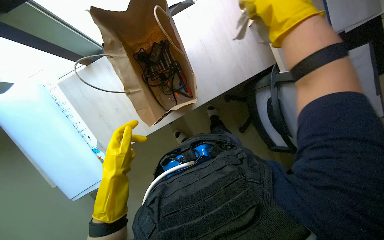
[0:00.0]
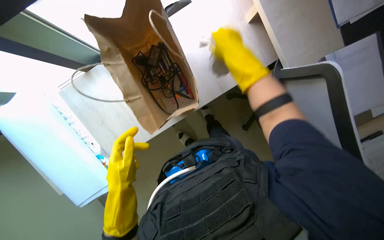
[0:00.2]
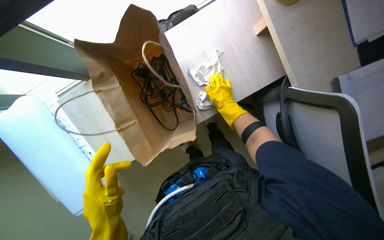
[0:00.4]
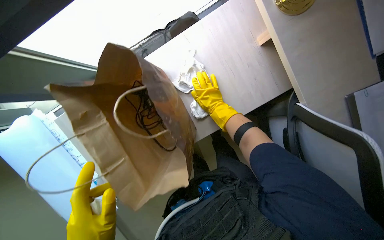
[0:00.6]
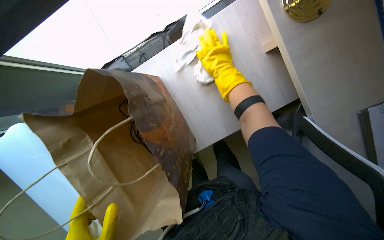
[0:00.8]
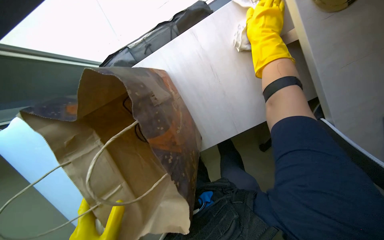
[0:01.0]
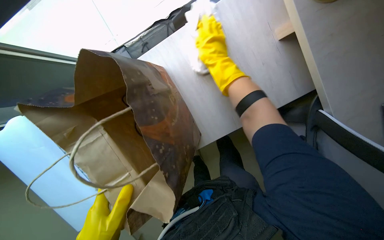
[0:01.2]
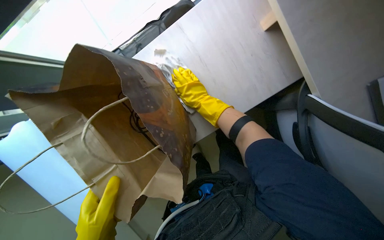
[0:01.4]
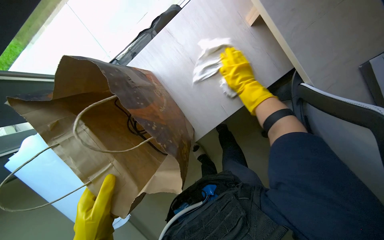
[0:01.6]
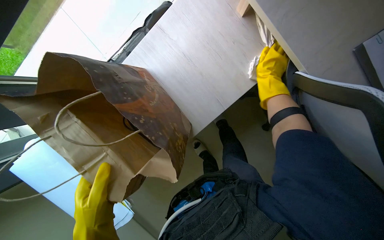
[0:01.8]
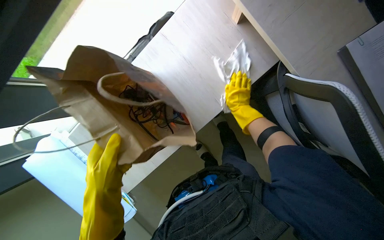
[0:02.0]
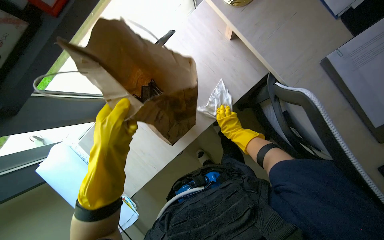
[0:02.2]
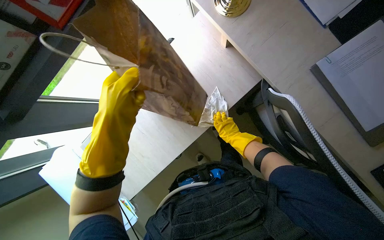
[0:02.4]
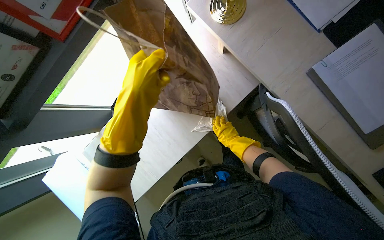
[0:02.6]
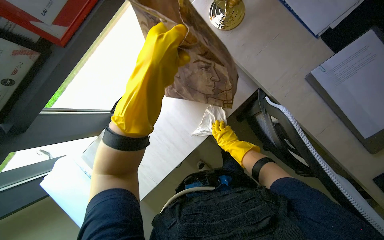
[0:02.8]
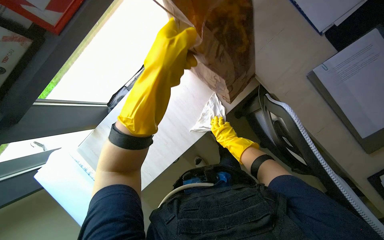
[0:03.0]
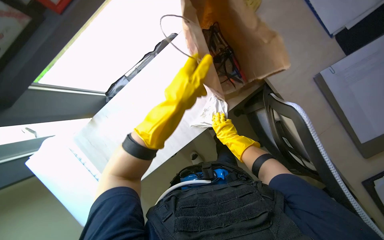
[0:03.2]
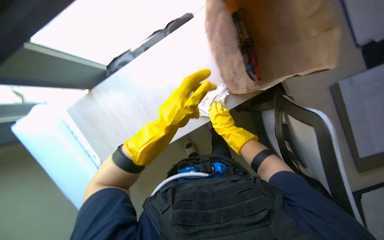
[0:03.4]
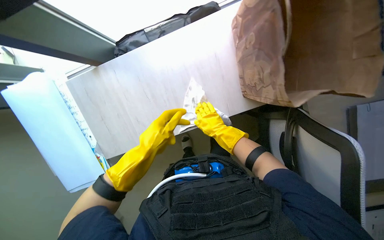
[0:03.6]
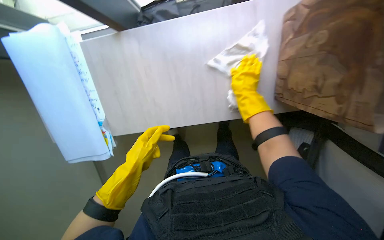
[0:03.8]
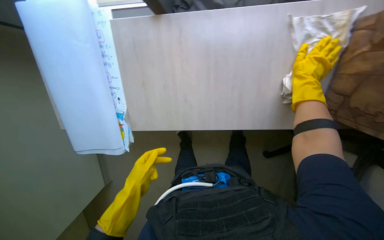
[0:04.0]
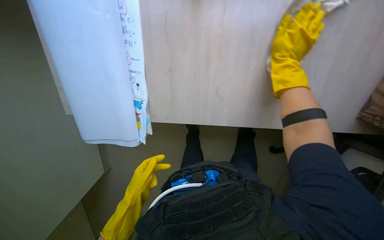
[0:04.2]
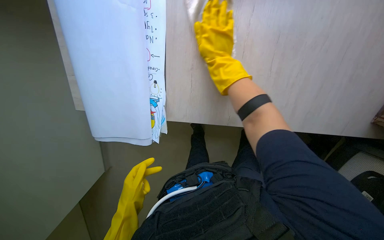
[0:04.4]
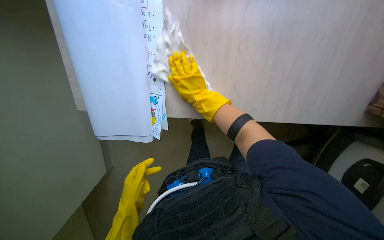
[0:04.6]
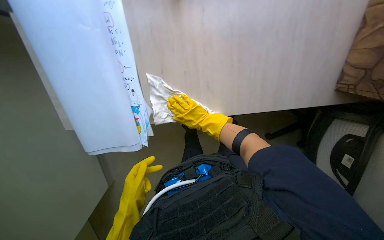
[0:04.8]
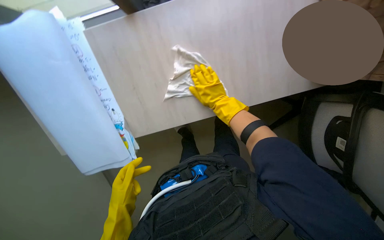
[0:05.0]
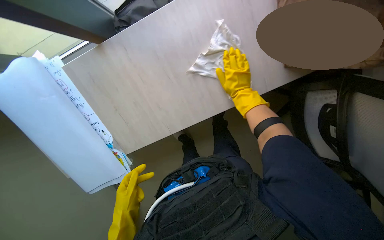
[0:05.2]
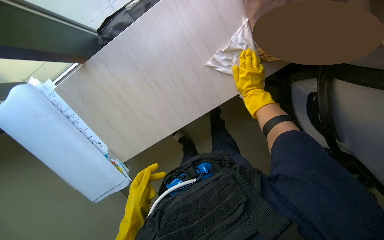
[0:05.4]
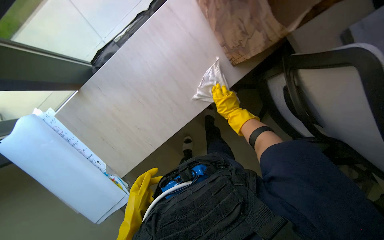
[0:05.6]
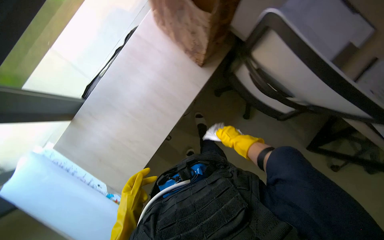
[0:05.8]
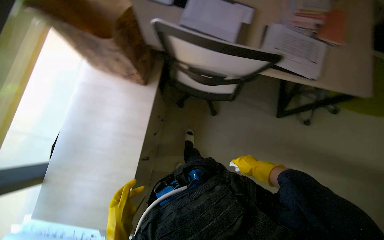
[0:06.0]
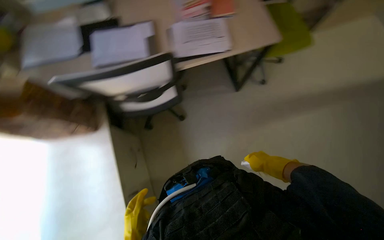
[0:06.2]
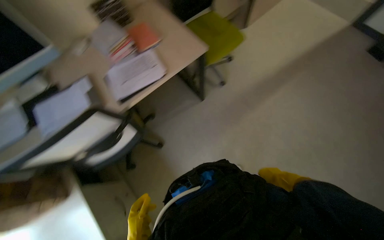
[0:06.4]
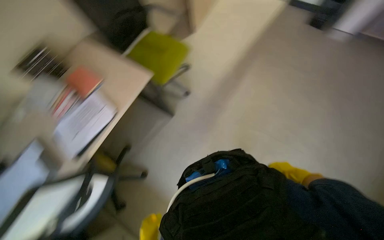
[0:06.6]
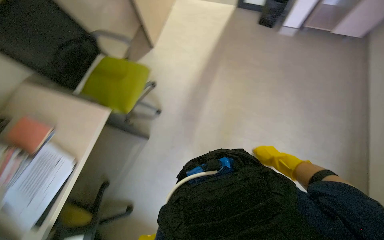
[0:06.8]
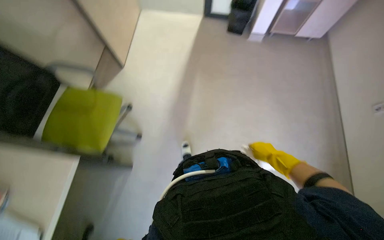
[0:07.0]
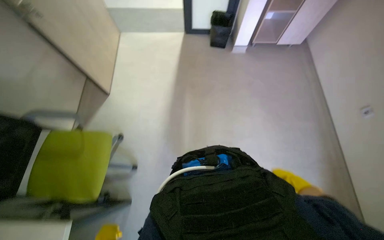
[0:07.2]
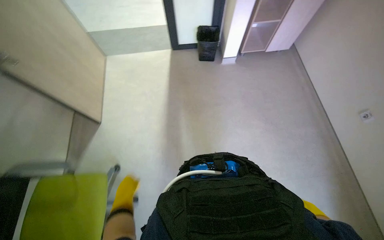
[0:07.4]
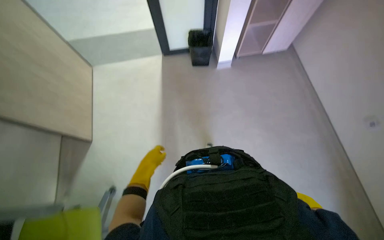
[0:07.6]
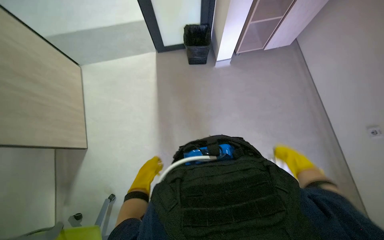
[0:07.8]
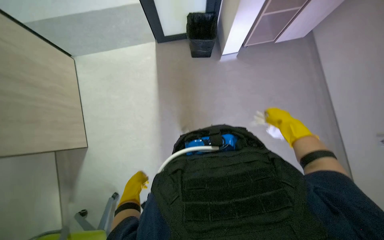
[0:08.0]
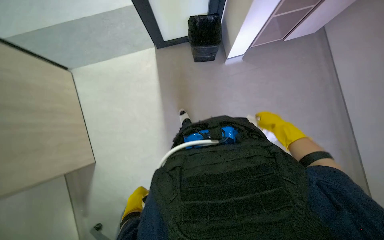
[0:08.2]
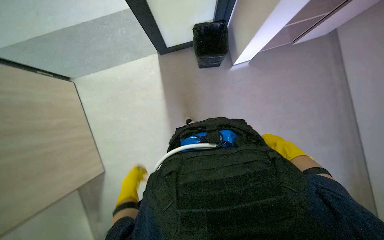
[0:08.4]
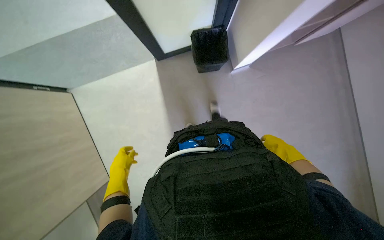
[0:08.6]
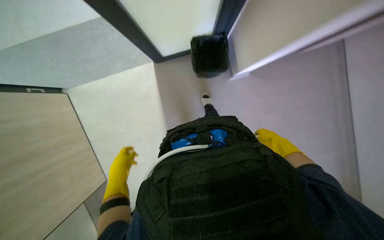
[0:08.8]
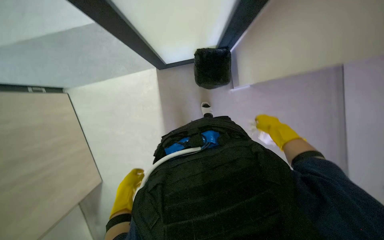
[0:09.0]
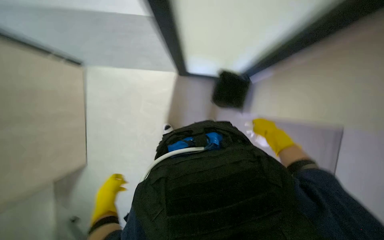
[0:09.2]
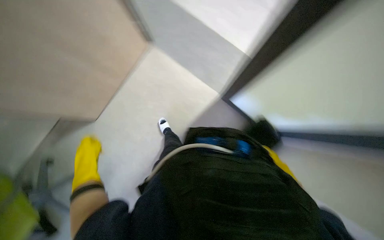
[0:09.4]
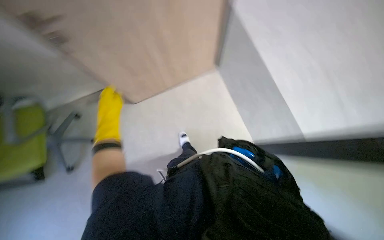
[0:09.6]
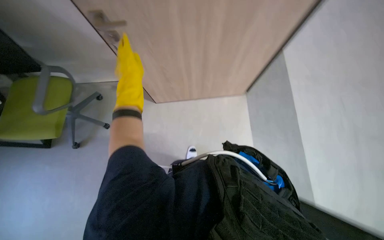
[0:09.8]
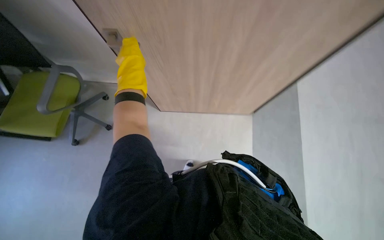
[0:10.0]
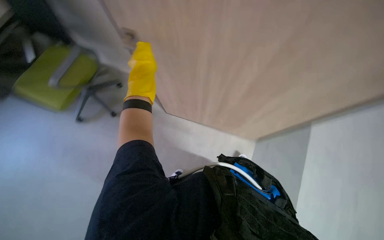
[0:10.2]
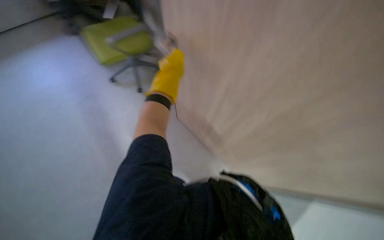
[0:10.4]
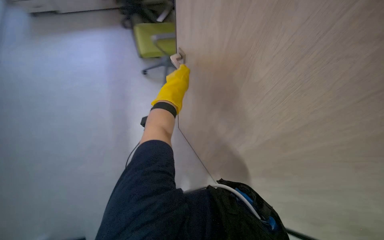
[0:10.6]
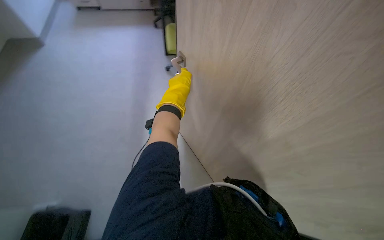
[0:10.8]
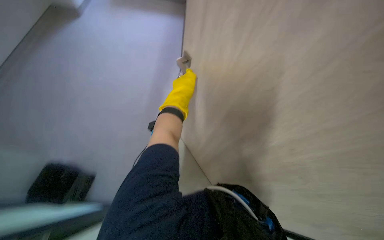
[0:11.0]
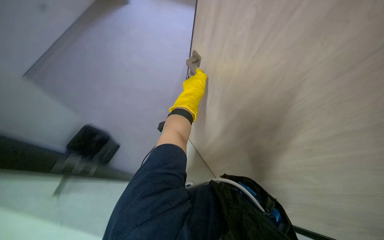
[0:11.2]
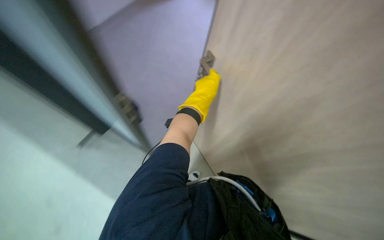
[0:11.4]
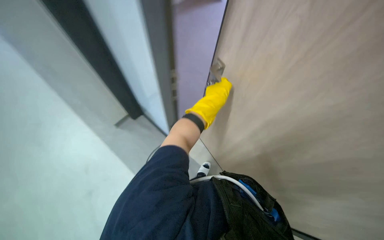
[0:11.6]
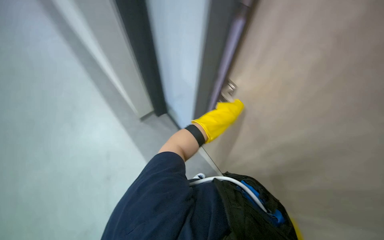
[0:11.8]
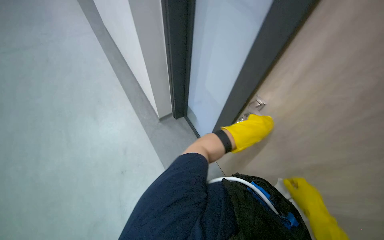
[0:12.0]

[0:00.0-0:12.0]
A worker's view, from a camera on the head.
Job: wiping surfaces.
The whole recording: Wiping office desk surface. The worker wipes the office desk surface, moving a keyboard, mouse, and bottle.
0:00.0 to 0:01.6: The right hand swings nearer and farther, some 35 cm each way, with 2 reversals.
0:01.6 to 0:03.0: The right hand shifts roughly 15 cm down the picture.
0:03.0 to 0:04.4: The wearer looks approximately 15 degrees further downward. Everything in view rotates about 30 degrees clockwise.
0:04.4 to 0:06.0: The camera is carried roughly 60 cm. The wearer looks approximately 25 degrees further upward. Everything in view rotates some 80 degrees counterclockwise.
0:06.0 to 0:07.6: The camera is carried some 1.5 m. The wearer's head swings some 110 degrees to the right.
0:07.6 to 0:09.0: The left hand shifts some 10 cm to the left; the right hand moves up and down the picture over about 15 cm, changing direction 2 times.
0:09.0 to 0:10.4: The view tilts approximately 15 degrees upward. Everything in view rotates about 50 degrees clockwise.
0:10.4 to 0:12.0: The wearer looks roughly 35 degrees further to the left. The left hand heads down the picture, covering about 15 cm.

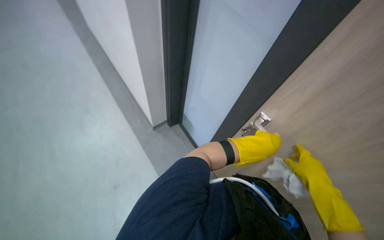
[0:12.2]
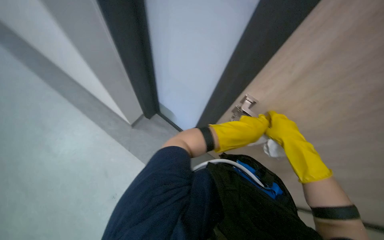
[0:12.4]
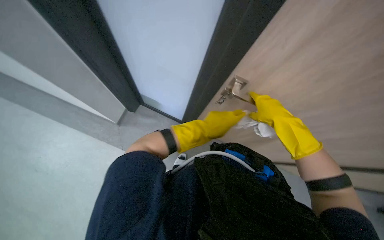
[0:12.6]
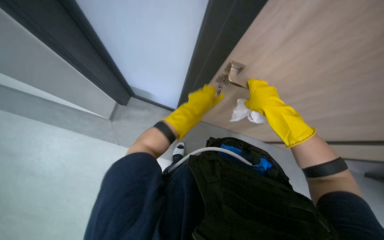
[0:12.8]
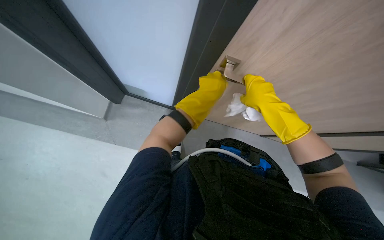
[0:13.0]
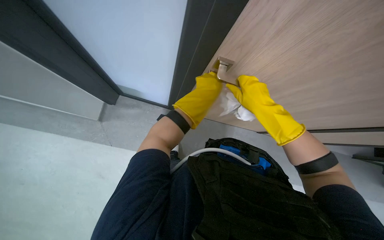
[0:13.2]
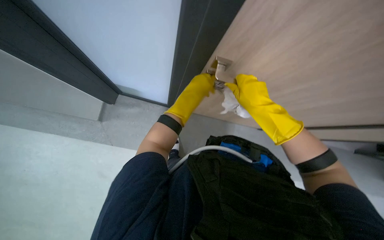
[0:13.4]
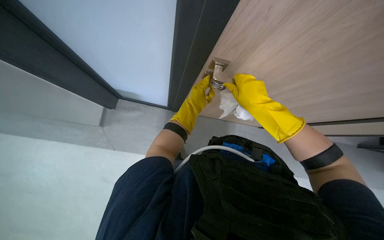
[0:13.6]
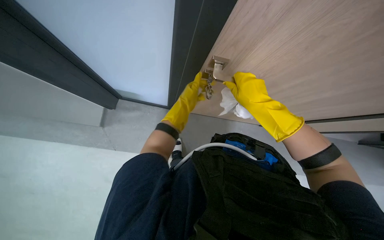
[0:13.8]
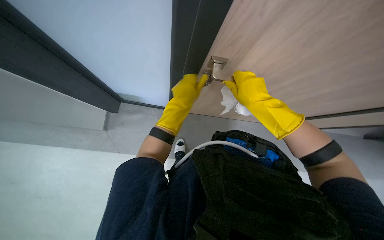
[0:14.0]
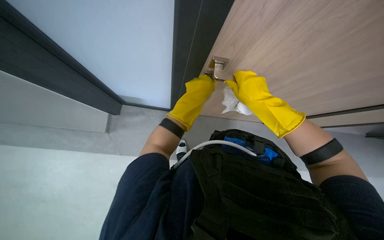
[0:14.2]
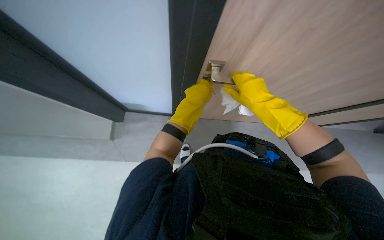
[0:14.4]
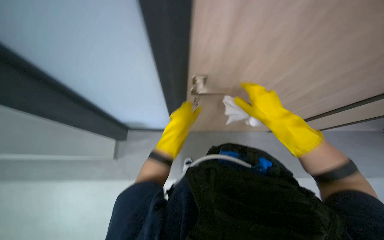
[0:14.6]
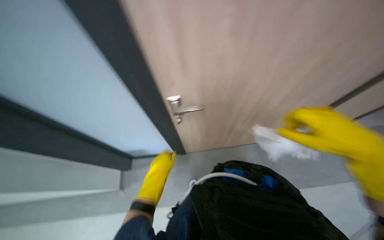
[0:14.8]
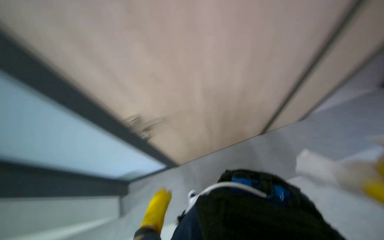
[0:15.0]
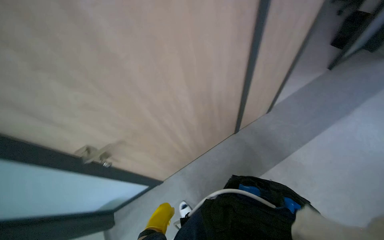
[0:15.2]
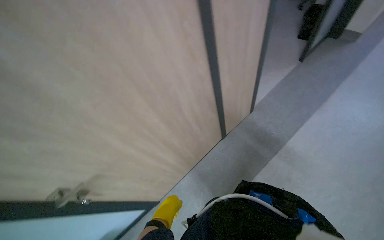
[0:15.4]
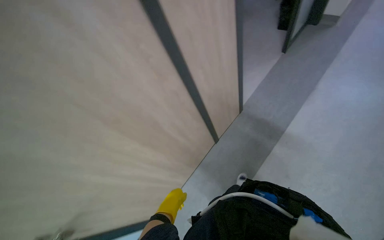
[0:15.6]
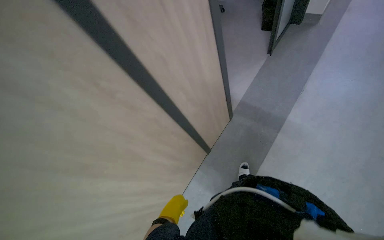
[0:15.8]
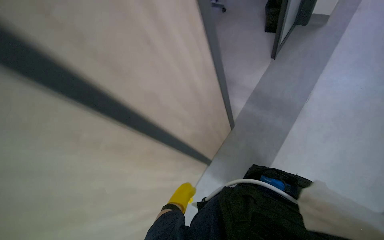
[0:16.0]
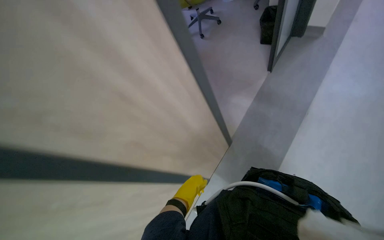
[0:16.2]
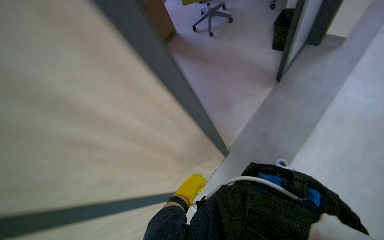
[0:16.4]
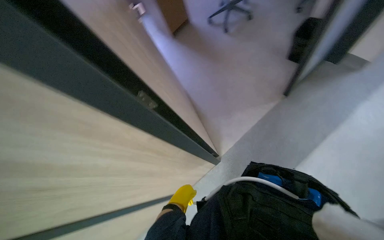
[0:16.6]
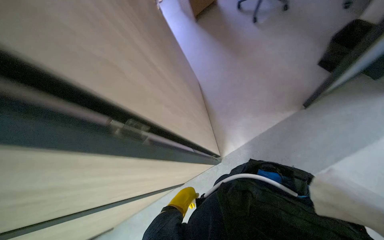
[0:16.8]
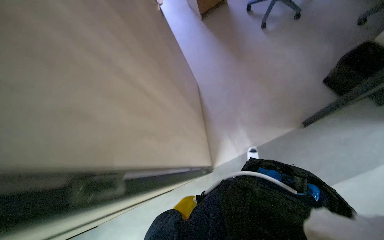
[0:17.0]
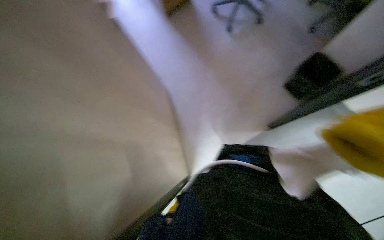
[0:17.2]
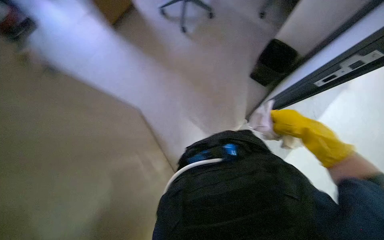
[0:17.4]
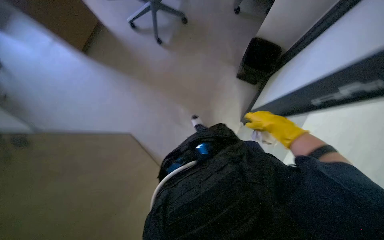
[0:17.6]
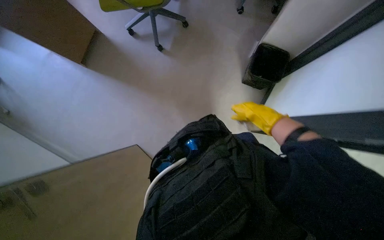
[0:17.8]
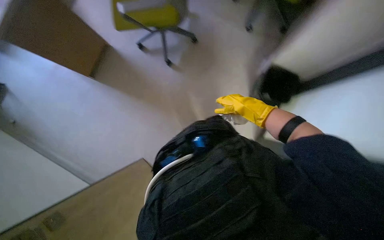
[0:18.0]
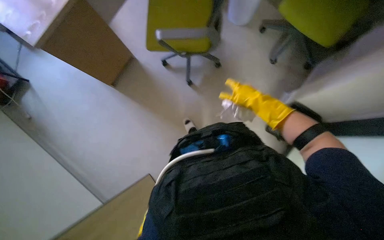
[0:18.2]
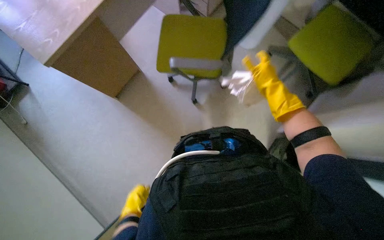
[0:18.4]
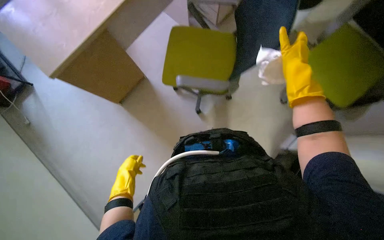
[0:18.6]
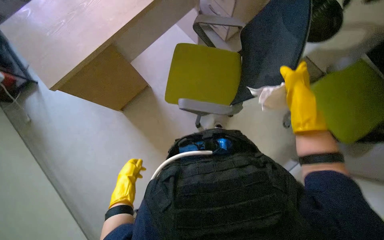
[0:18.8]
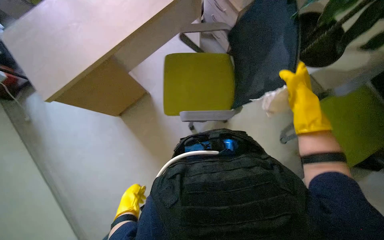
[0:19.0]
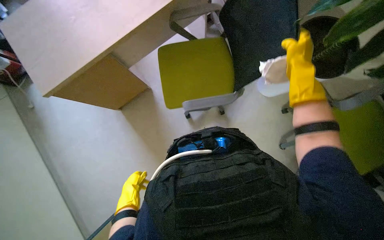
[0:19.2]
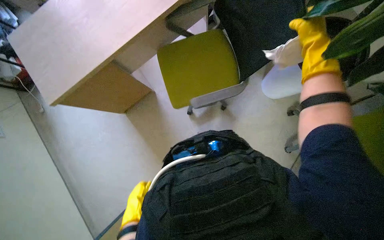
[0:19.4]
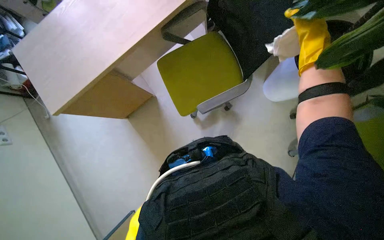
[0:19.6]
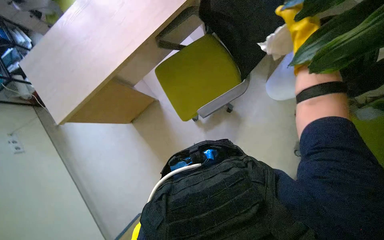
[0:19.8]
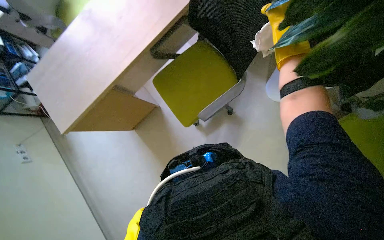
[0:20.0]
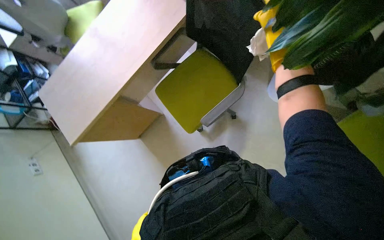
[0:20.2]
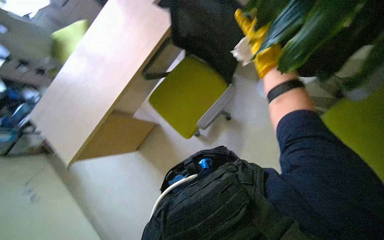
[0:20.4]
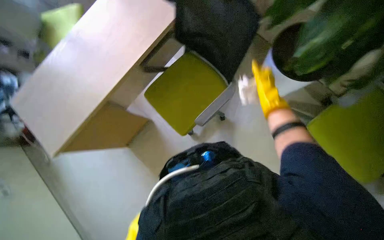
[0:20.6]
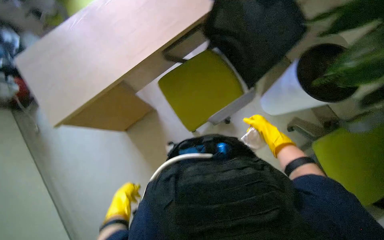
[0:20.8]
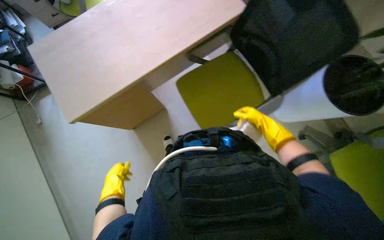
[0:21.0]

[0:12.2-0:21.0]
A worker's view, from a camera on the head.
Job: wiping surfaces.
The whole recording: Wiping office desk surface. The worker wipes the office desk surface, moving a keyboard, mouse, and bottle.
0:12.2 to 0:13.6: The wearer looks about 35 degrees further to the right. The camera pitches downward, by approximately 15 degrees.
0:13.6 to 0:15.2: The camera pitches upward, by approximately 30 degrees.
0:15.2 to 0:16.6: The wearer moves approximately 90 cm.
0:16.6 to 0:18.0: The camera travels some 1 m. The wearer's head swings roughly 20 degrees to the right. The view tilts some 20 degrees downward.
0:18.0 to 0:19.6: The view tips upward by approximately 15 degrees. The right hand shifts approximately 40 cm up the picture.
